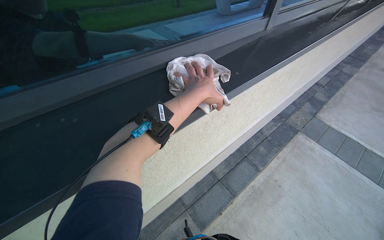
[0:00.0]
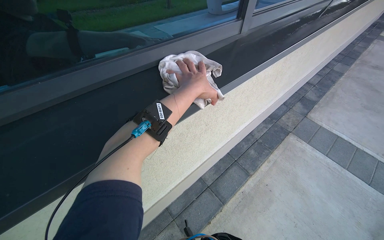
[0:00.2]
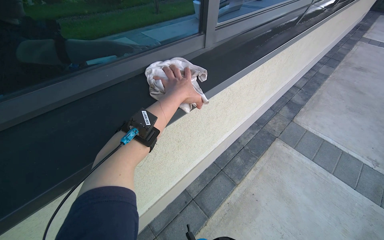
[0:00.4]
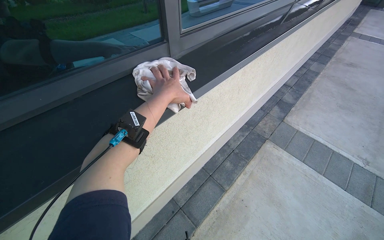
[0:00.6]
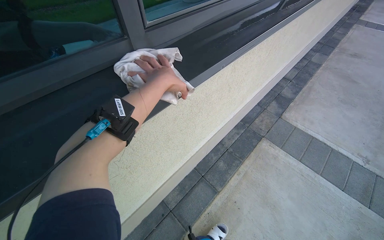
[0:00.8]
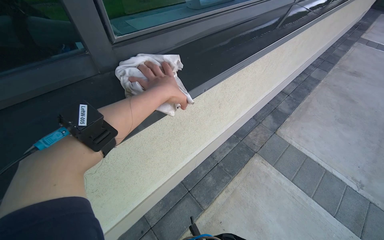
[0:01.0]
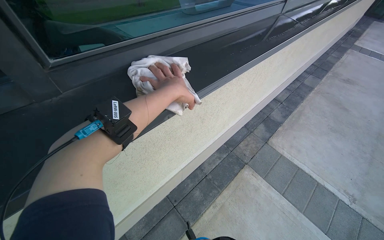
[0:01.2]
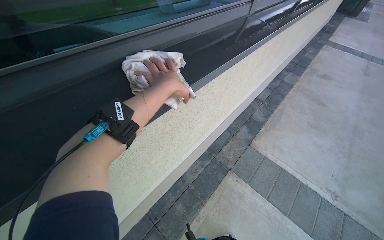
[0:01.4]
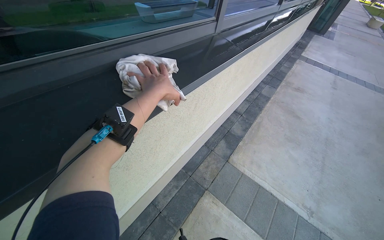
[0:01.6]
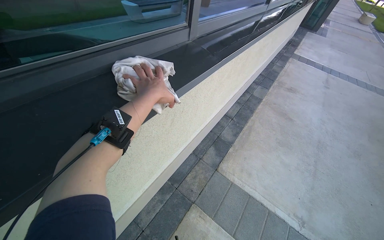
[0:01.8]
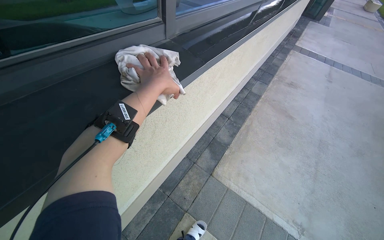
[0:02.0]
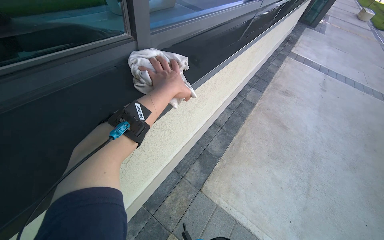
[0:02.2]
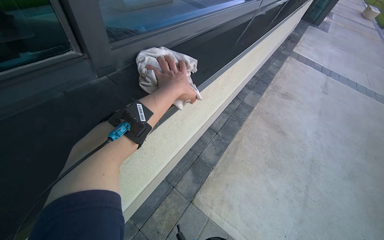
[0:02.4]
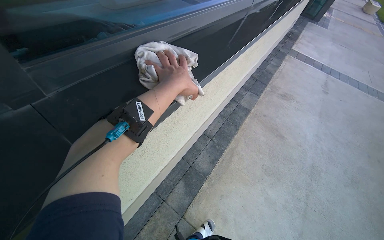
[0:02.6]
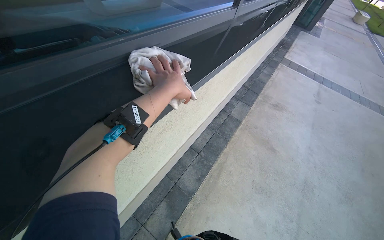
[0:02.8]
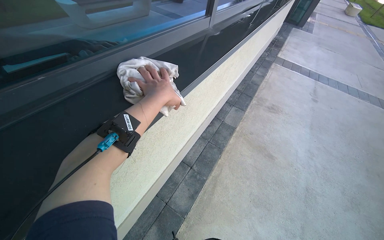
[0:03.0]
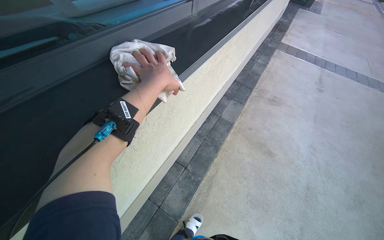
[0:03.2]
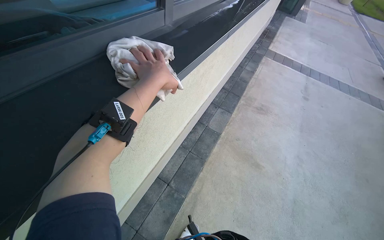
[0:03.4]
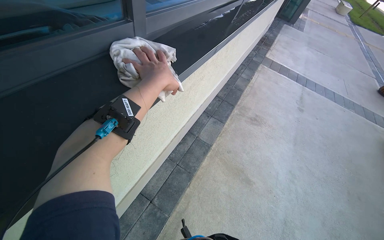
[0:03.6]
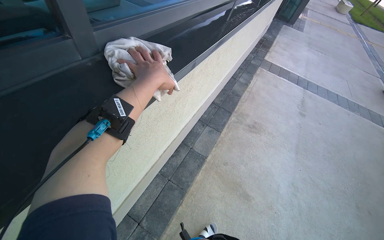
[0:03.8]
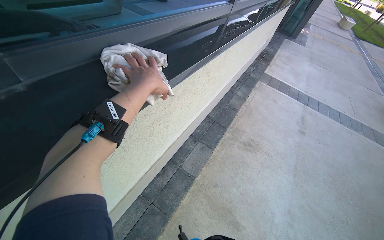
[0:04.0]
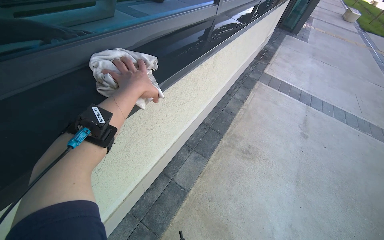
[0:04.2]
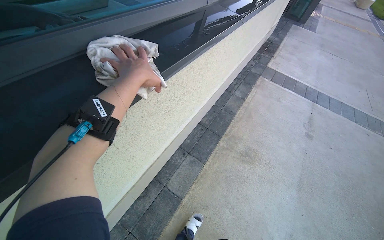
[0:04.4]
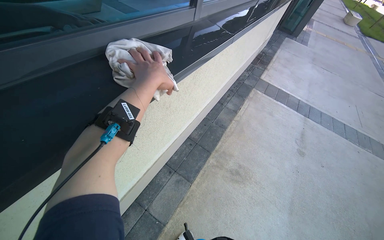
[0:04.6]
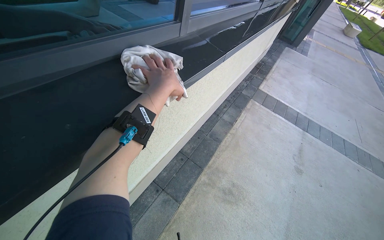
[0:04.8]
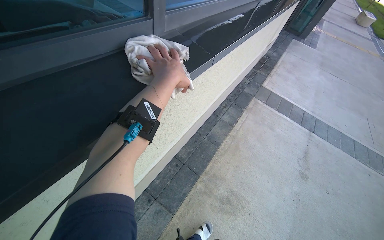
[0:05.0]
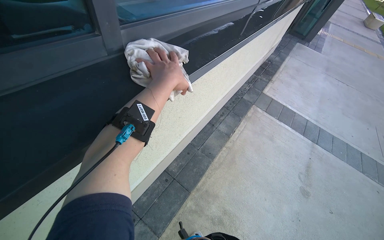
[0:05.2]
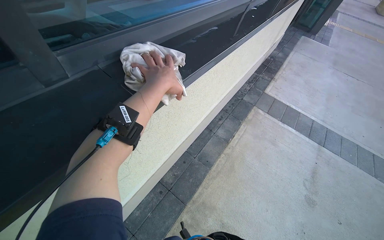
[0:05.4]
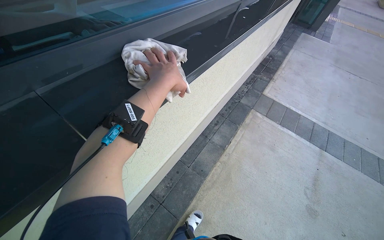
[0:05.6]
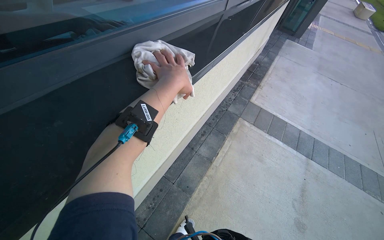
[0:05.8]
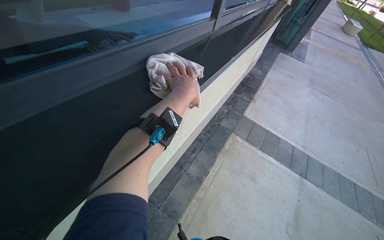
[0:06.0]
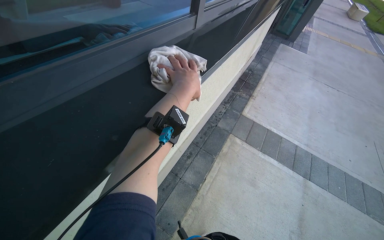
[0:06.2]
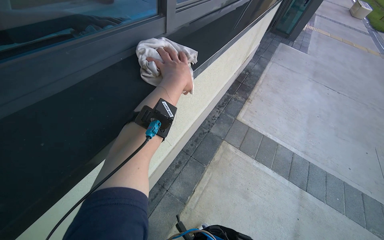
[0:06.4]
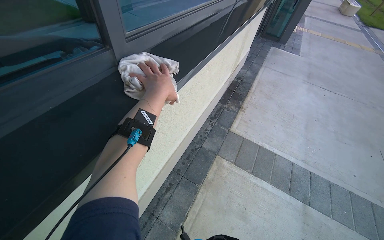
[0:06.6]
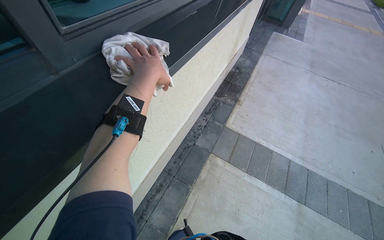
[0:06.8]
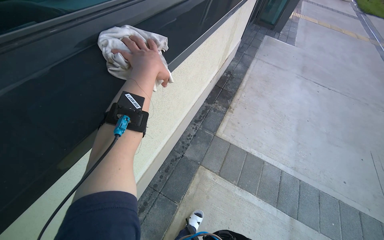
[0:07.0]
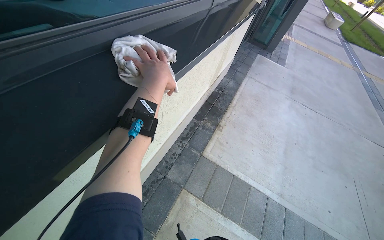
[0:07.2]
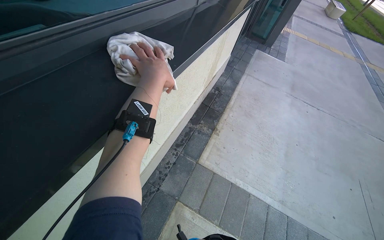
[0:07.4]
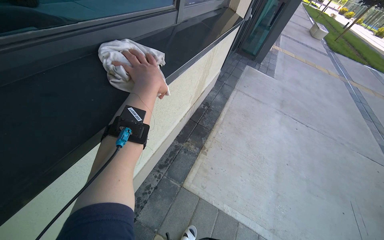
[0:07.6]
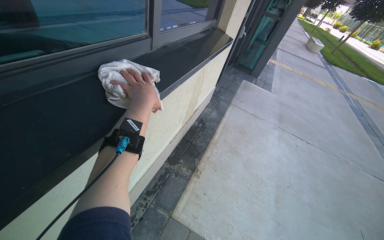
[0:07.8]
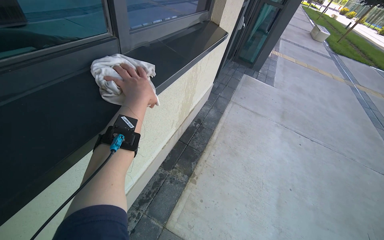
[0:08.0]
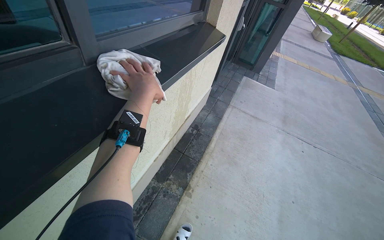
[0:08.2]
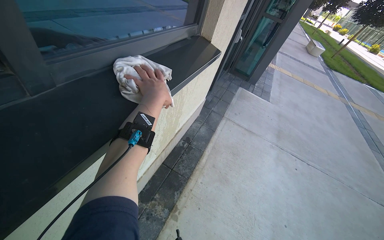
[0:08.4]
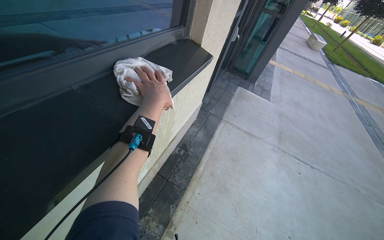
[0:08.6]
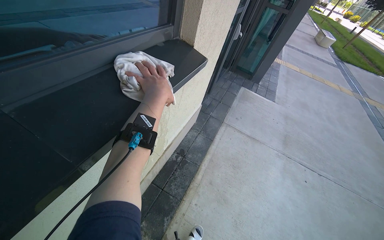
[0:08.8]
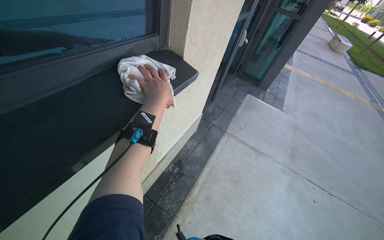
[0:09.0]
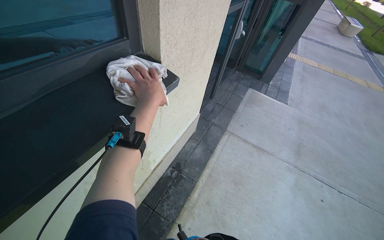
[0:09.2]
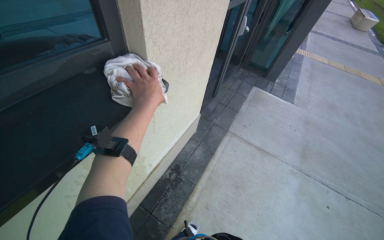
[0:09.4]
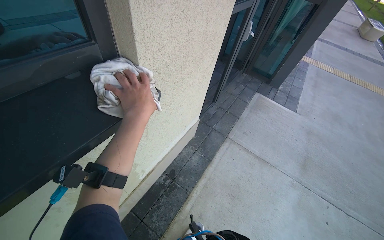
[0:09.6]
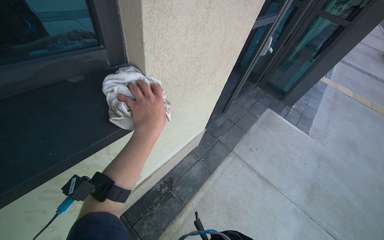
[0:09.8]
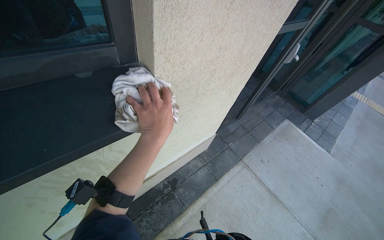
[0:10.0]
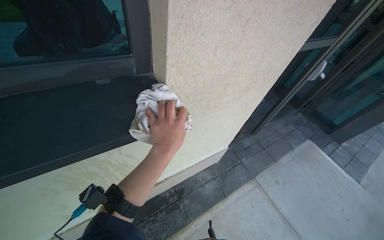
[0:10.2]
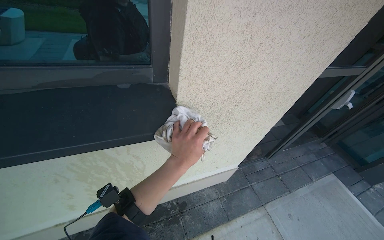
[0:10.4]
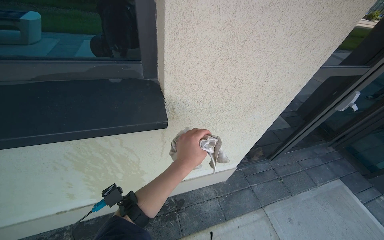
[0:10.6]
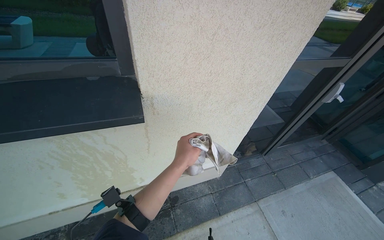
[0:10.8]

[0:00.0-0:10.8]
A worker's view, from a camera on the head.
Job: cleaning windows.
The whole recording: Cleaning window frames and sills. The worker wipes the window frames and sills with a cloth.
0:00.0 to 0:01.6: The camera travels about 1 m.
0:01.6 to 0:03.0: The camera travels some 1 m.
0:03.0 to 0:04.6: The camera is carried approximately 1.5 m.
0:04.6 to 0:06.2: The camera is carried roughly 1.5 m.
0:06.2 to 0:07.8: The camera travels roughly 1.5 m.
0:07.8 to 0:09.2: The camera travels roughly 1 m.
0:09.2 to 0:10.8: The wearer moves roughly 40 cm. The head turns to the left by approximately 40 degrees.

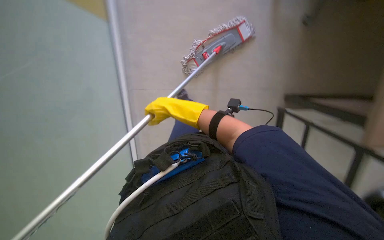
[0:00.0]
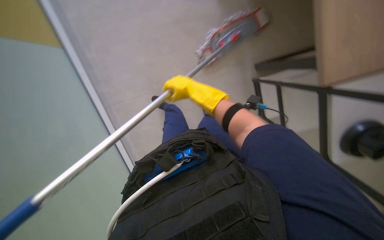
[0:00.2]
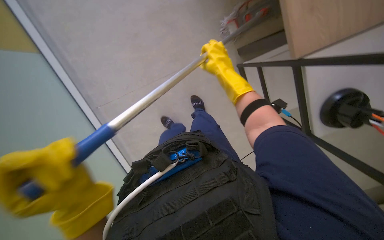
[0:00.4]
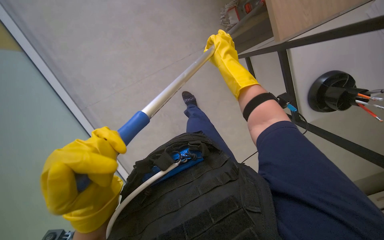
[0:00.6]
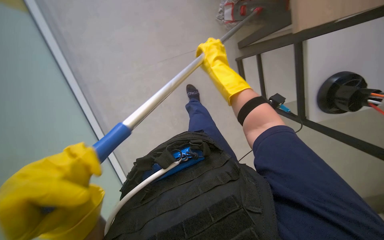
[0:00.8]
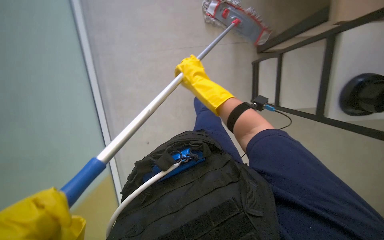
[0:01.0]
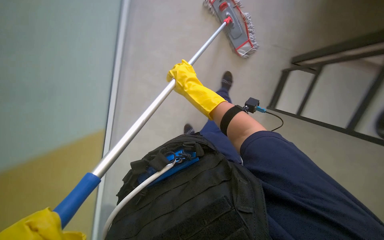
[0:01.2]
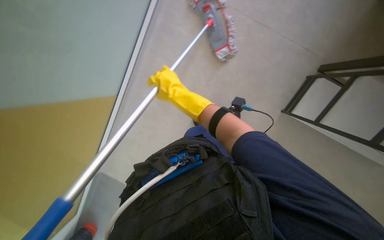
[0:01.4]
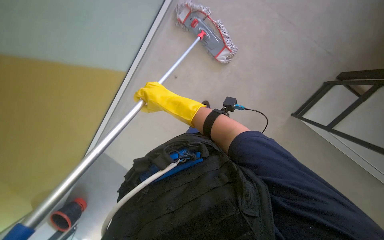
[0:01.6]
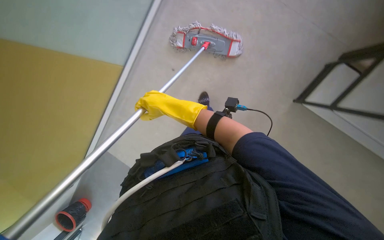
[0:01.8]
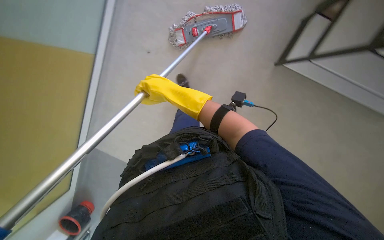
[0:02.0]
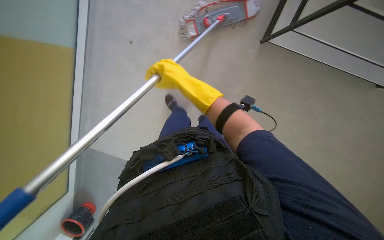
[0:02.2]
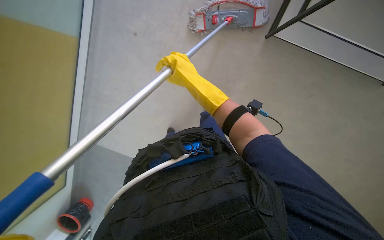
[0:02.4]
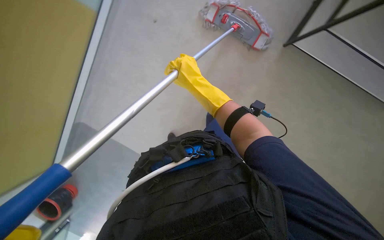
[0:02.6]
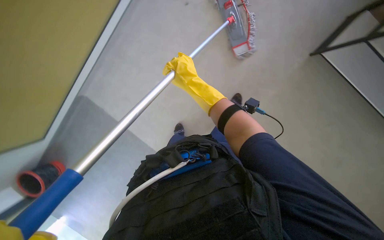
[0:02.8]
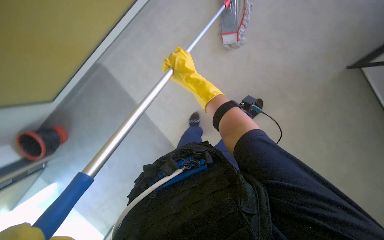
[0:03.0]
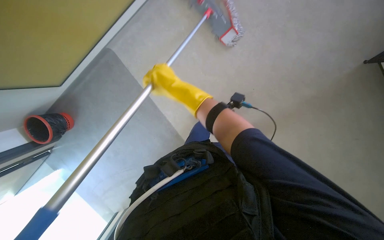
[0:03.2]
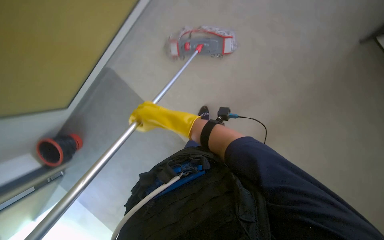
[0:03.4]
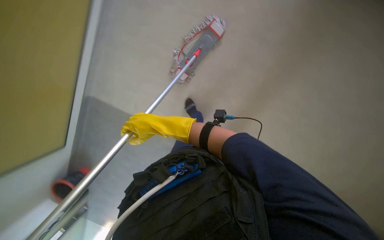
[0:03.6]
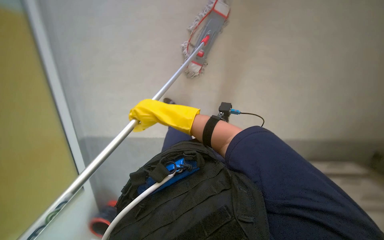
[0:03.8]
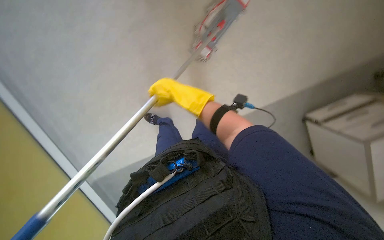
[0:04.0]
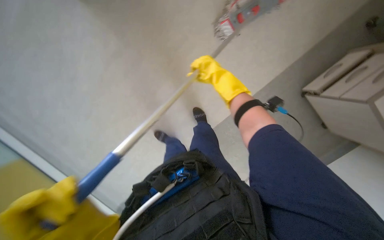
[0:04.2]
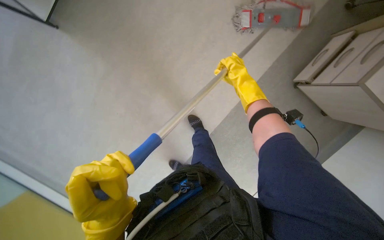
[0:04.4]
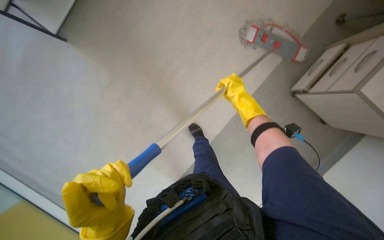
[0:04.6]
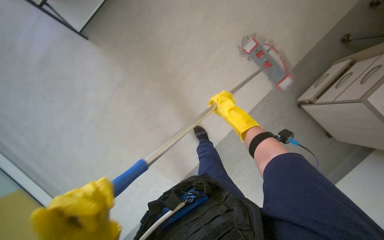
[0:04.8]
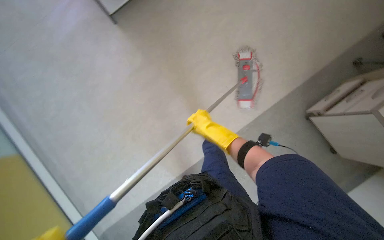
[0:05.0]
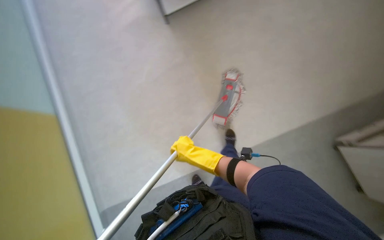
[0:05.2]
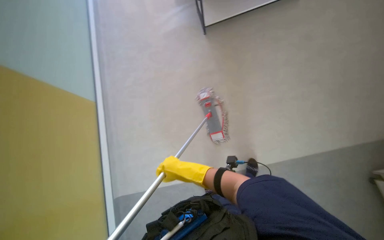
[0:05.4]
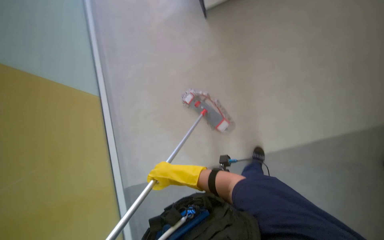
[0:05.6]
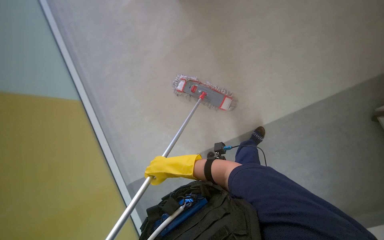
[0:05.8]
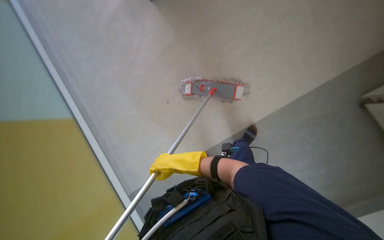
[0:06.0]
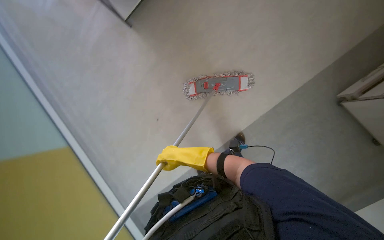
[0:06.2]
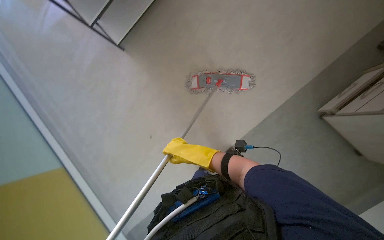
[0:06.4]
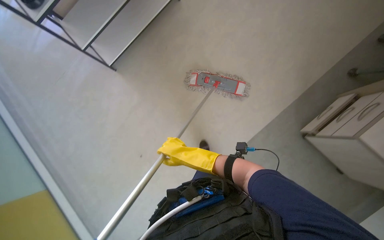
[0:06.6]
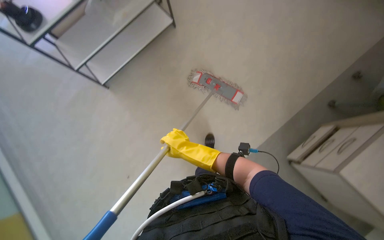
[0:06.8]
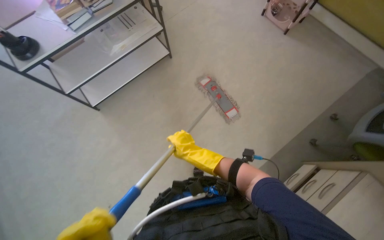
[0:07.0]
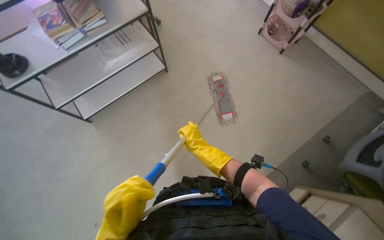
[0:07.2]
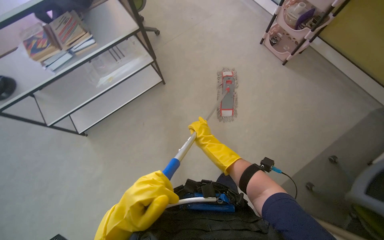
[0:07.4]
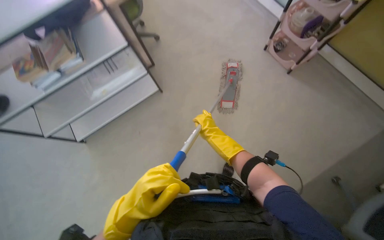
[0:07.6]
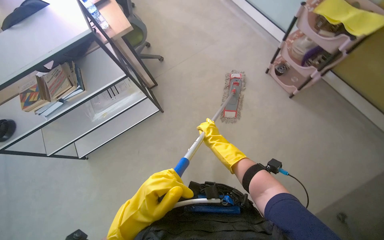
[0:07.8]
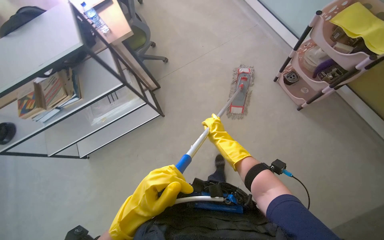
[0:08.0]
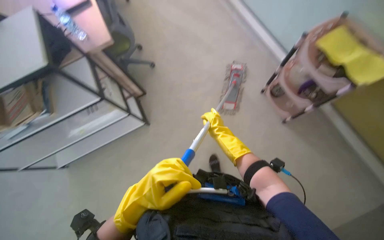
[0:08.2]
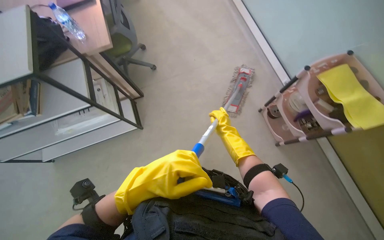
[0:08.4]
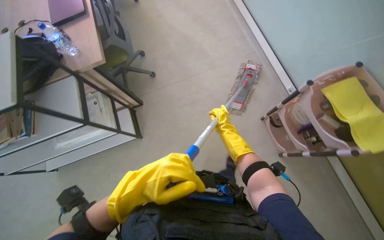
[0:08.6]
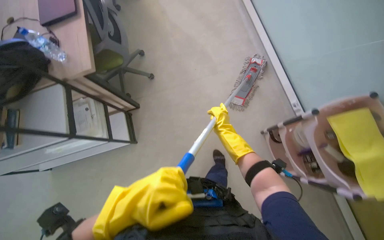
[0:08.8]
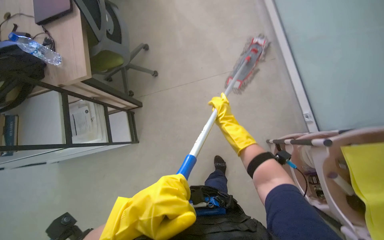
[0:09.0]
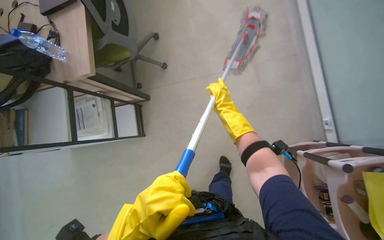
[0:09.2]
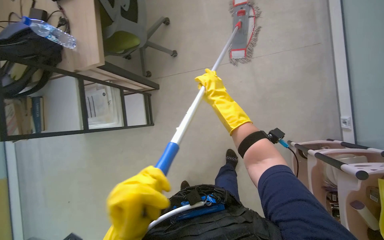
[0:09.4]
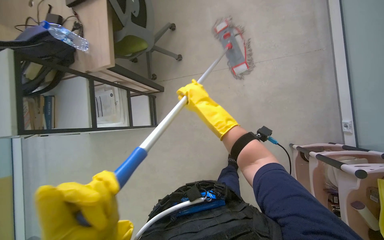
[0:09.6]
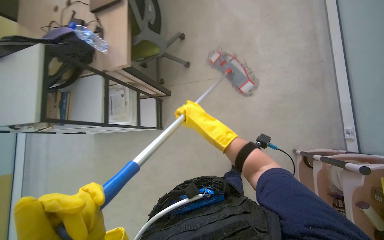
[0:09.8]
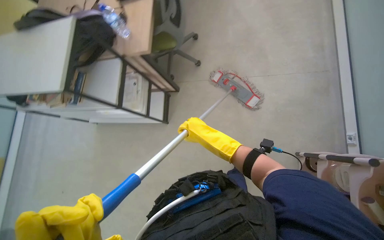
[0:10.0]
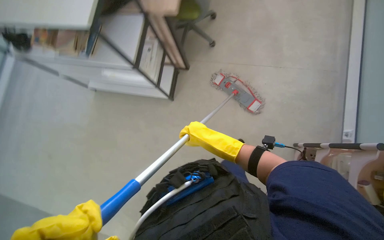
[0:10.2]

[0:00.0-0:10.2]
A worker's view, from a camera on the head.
Job: mopping floor.
The whole recording: Mopping office floor. The worker mops the office floor with a flat mop.
0:00.0 to 0:01.4: The view tilts some 15 degrees downward. The right hand reaches roughly 15 cm to the right, then returns.
0:03.0 to 0:04.4: The view pans to the left by roughly 15 degrees. The right hand is displaced to the right by approximately 25 cm.
0:04.4 to 0:05.8: The camera is aimed roughly 15 degrees further to the left. The right hand goes approximately 30 cm to the left and down the picture.
0:05.8 to 0:07.2: The right hand heads up the picture and to the right, covering approximately 20 cm.
0:07.2 to 0:08.8: The camera travels about 1.5 m. The wearer's head swings some 20 degrees to the left.
0:08.8 to 0:10.2: The head rotates roughly 20 degrees to the left. The right hand goes roughly 25 cm to the left and nearer to the camera.
